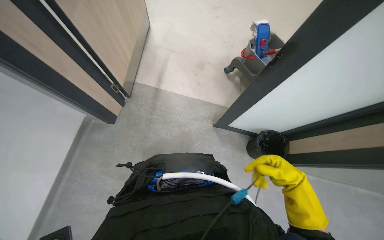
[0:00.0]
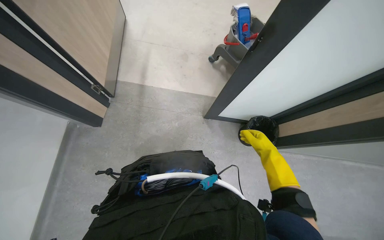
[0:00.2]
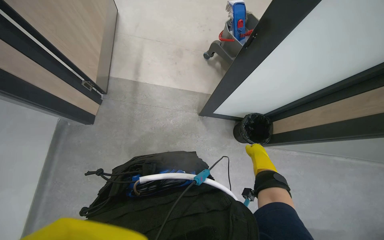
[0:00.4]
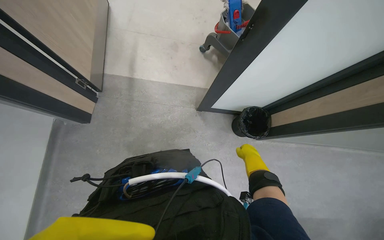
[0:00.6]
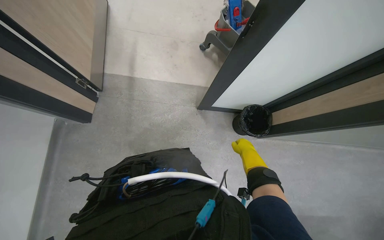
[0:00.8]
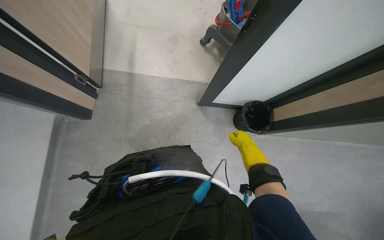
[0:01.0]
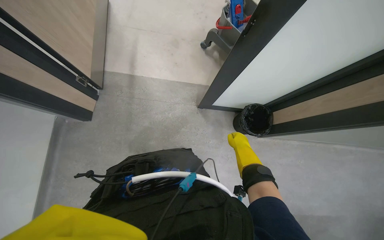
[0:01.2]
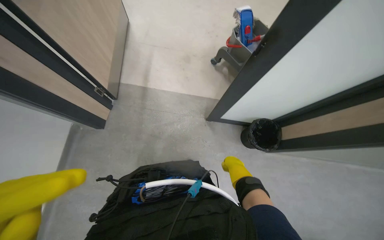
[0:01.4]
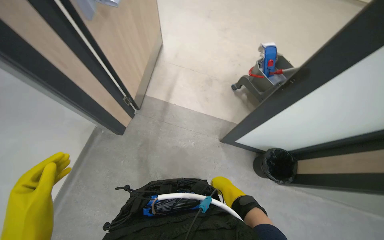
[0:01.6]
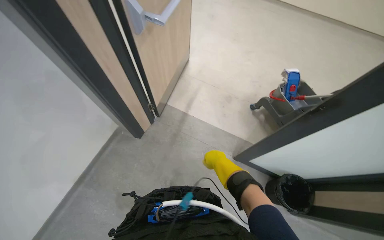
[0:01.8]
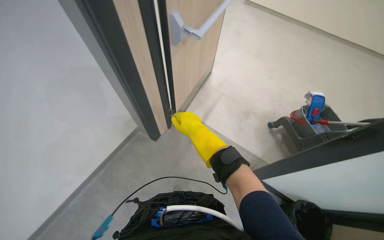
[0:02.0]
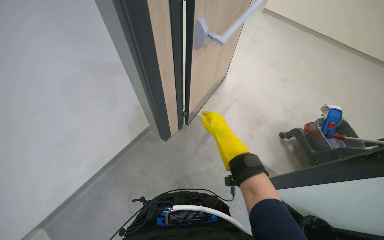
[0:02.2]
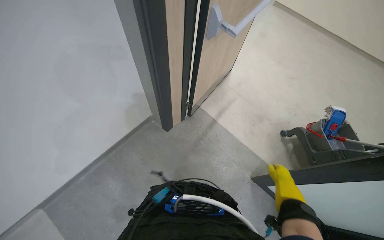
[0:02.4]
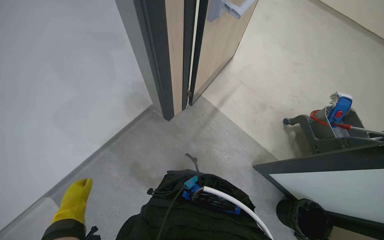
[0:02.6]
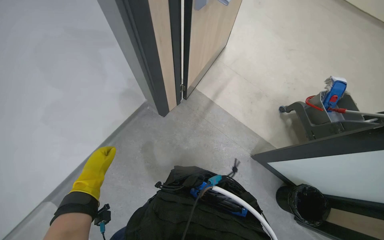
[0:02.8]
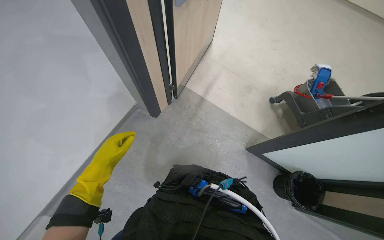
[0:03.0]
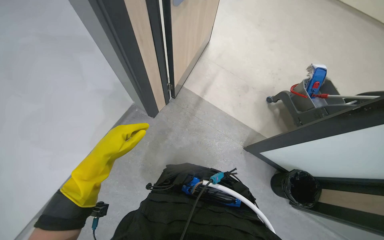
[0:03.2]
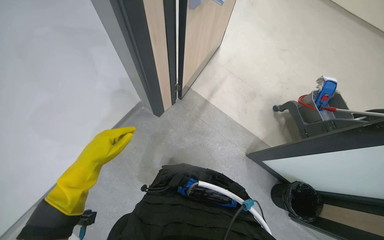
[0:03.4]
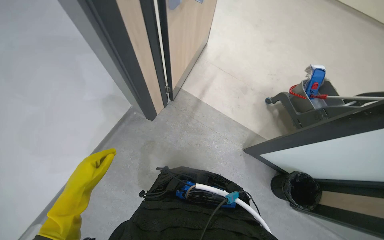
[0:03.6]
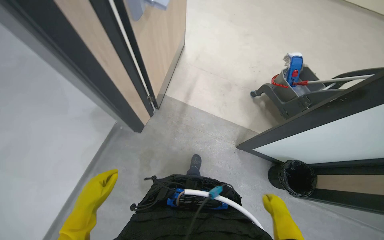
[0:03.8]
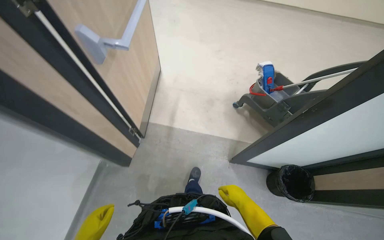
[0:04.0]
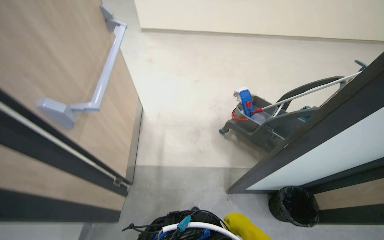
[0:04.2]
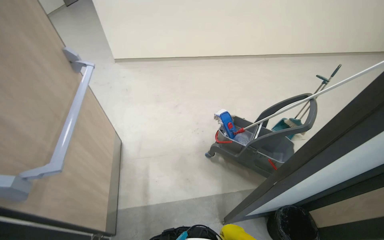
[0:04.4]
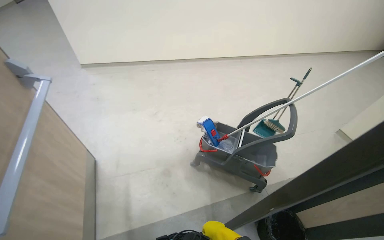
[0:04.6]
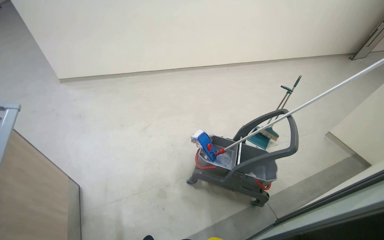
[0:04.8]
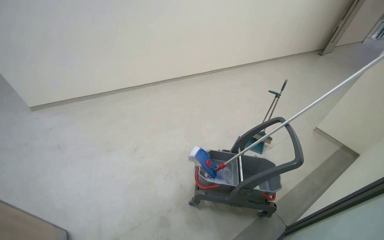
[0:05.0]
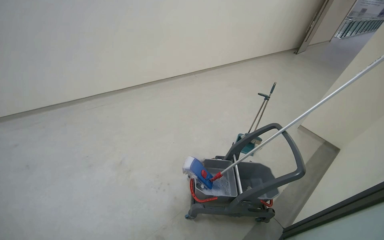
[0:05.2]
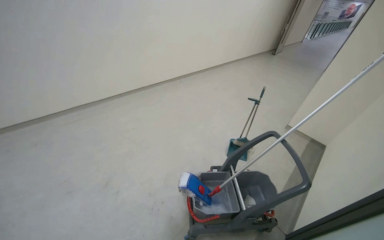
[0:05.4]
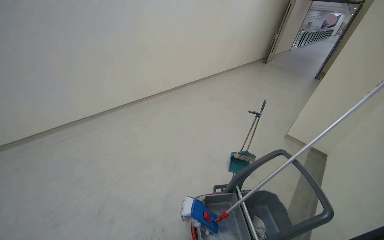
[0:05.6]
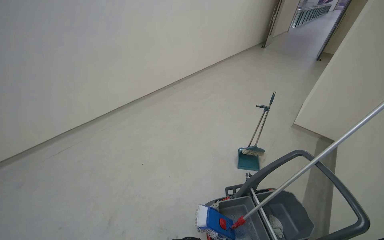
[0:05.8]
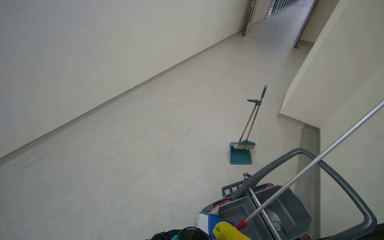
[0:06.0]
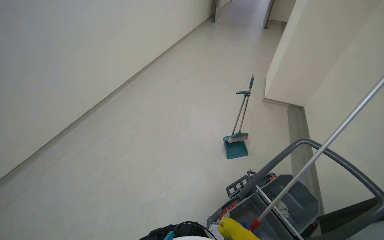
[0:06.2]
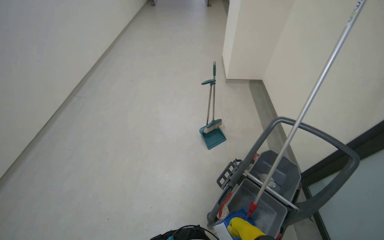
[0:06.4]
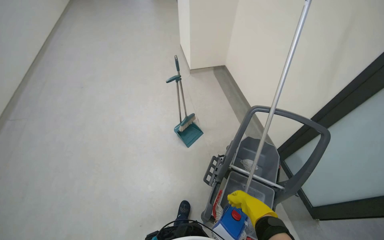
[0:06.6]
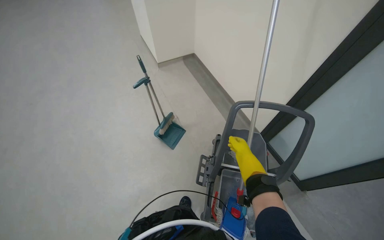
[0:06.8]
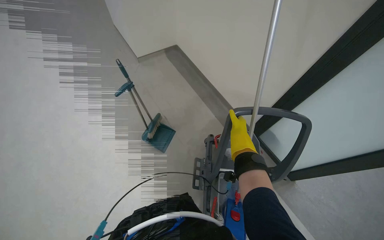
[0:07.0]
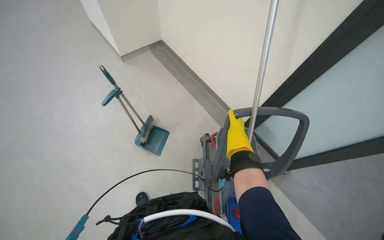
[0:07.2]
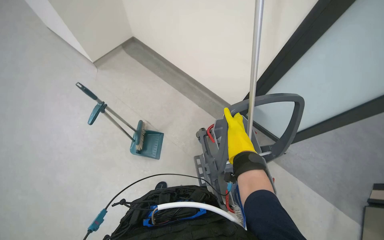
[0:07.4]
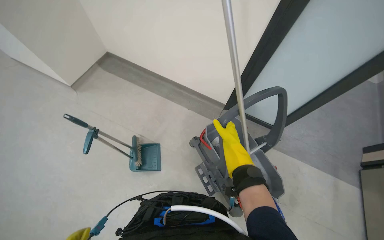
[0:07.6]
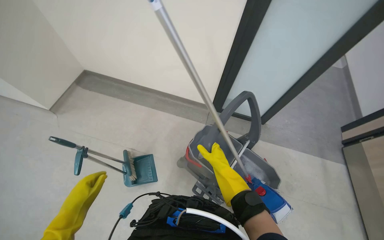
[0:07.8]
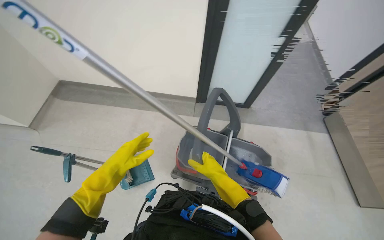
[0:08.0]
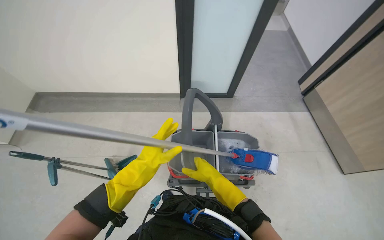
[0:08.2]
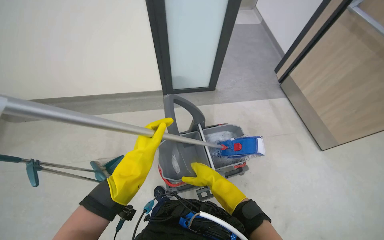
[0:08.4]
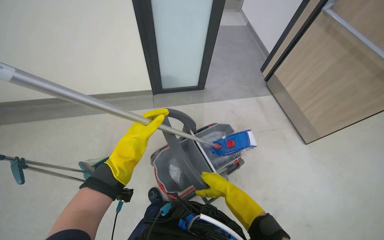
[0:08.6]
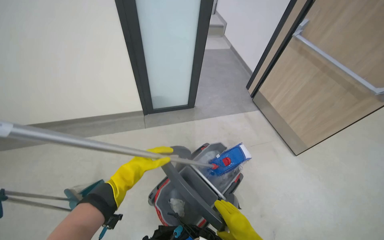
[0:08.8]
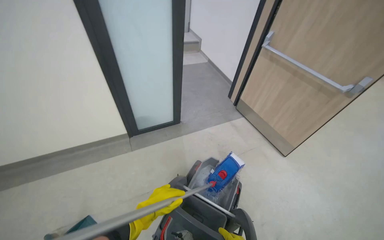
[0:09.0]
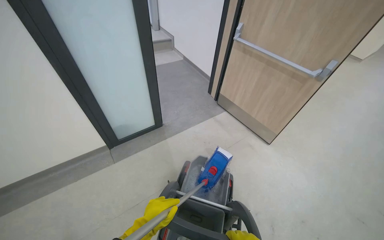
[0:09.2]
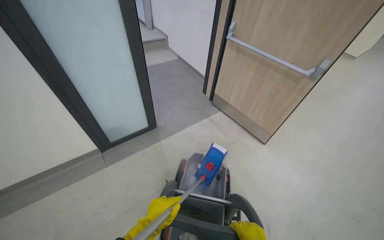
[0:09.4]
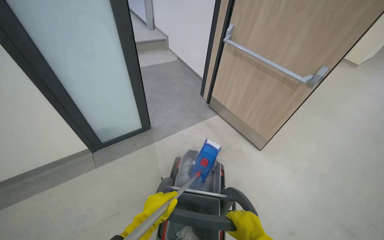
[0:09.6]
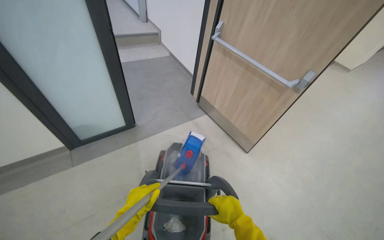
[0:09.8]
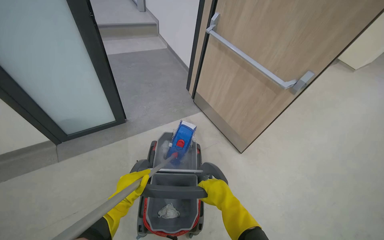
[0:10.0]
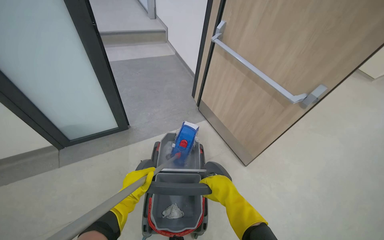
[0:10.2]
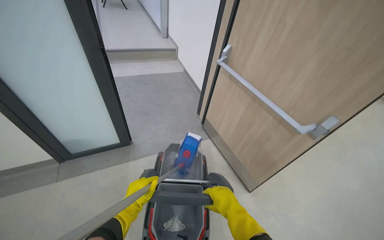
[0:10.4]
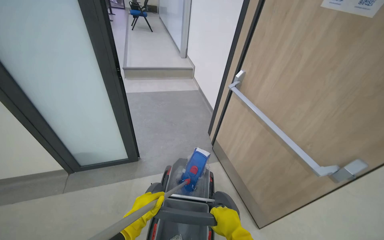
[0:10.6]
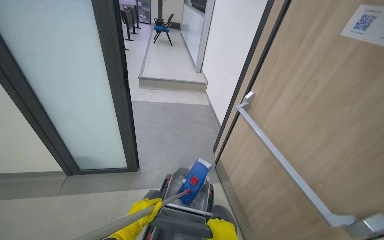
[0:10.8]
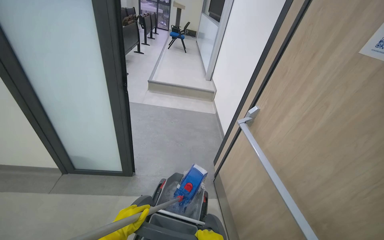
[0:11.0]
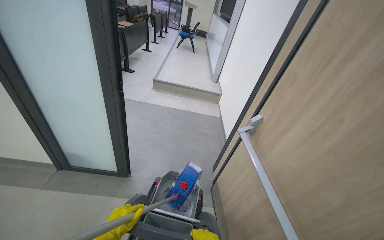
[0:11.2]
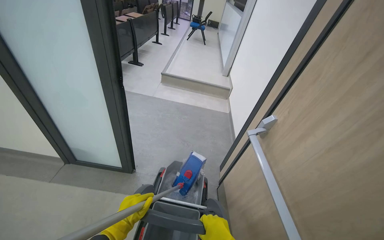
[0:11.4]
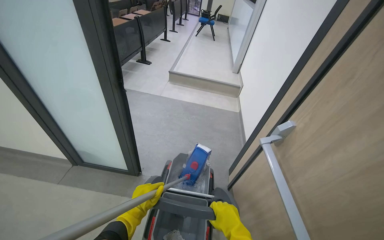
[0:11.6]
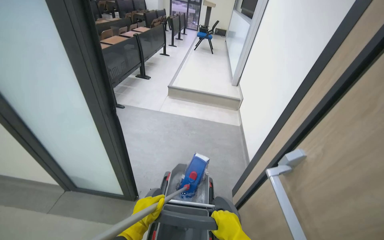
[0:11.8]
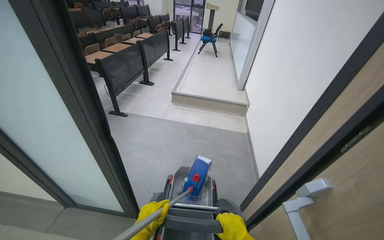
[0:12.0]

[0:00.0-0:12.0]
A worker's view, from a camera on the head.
Job: mopping floor.
The whole recording: Mopping lecture hall floor. The worker washes the mop, then mops the floor of the lecture hall, moving between rows of desks.
0:00.0 to 0:01.6: The right hand travels to the left by about 20 cm.
0:03.0 to 0:04.4: The camera travels approximately 40 cm. The head rotates about 40 degrees to the right. The wearer looks some 20 degrees further upward.
0:04.4 to 0:06.0: The camera travels some 1 m. The wearer's head swings approximately 50 degrees to the right.
0:06.0 to 0:07.6: The camera is carried about 70 cm. The wearer looks about 95 degrees further to the right. The view tips downward by roughly 25 degrees.
0:07.6 to 0:09.0: The wearer's head swings roughly 55 degrees to the right.
0:10.4 to 0:12.0: The wearer moves roughly 50 cm. The head turns to the left by roughly 30 degrees. The wearer looks approximately 15 degrees further upward.

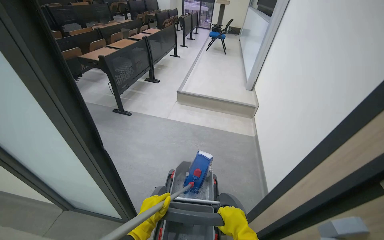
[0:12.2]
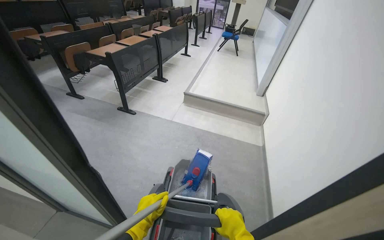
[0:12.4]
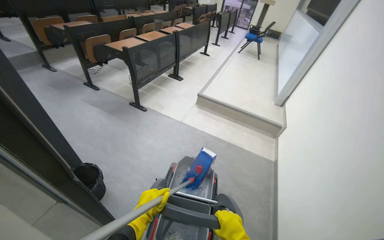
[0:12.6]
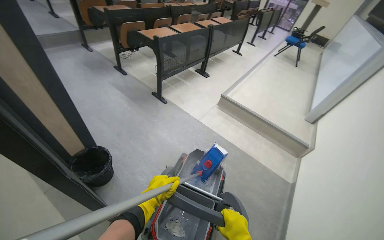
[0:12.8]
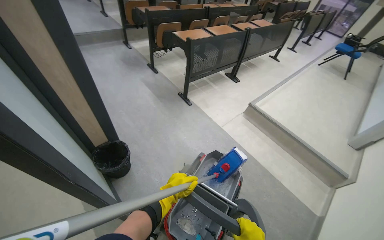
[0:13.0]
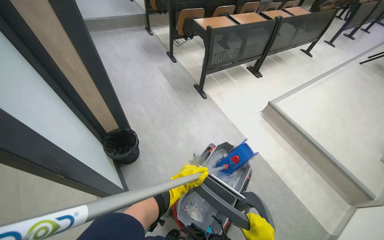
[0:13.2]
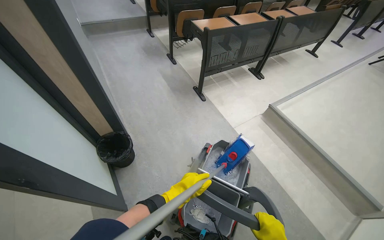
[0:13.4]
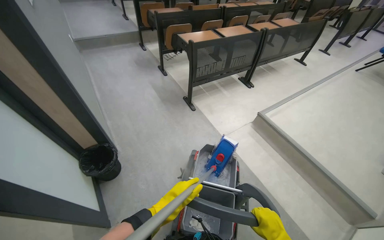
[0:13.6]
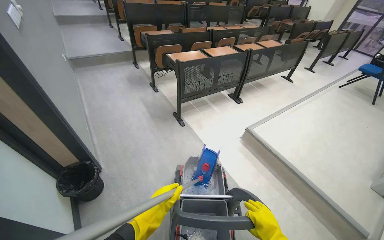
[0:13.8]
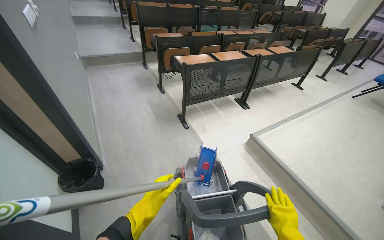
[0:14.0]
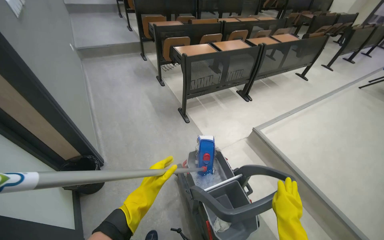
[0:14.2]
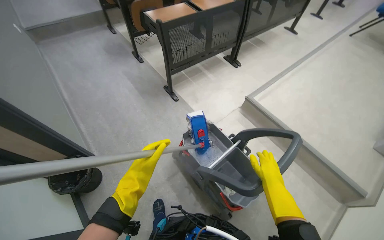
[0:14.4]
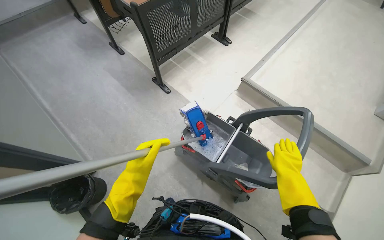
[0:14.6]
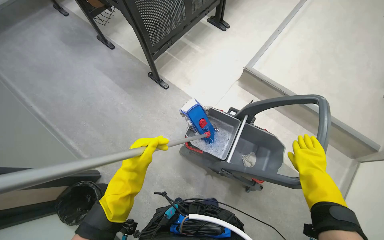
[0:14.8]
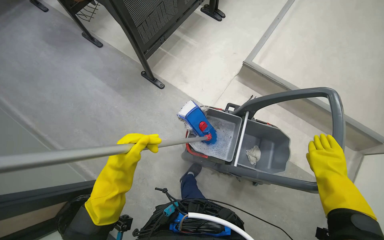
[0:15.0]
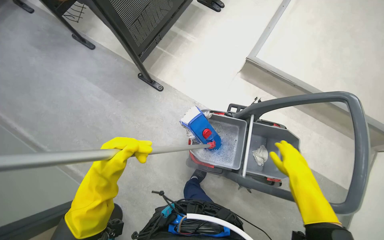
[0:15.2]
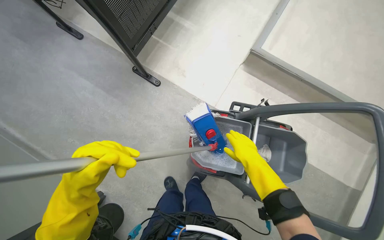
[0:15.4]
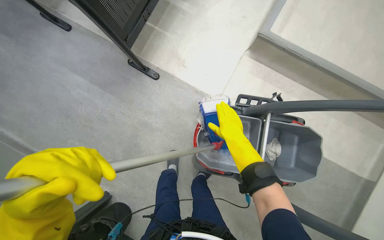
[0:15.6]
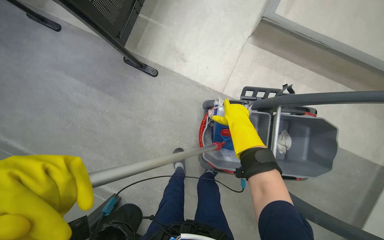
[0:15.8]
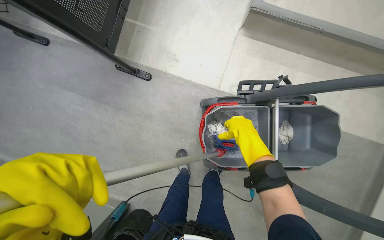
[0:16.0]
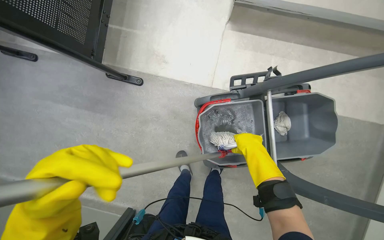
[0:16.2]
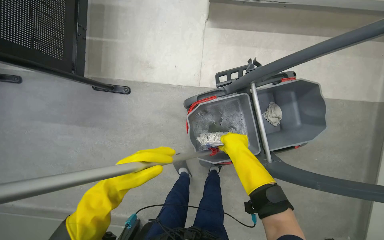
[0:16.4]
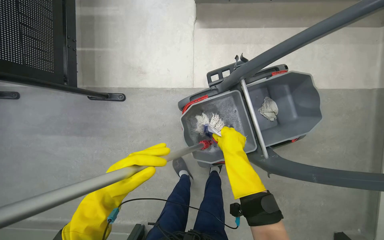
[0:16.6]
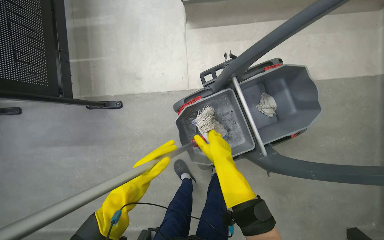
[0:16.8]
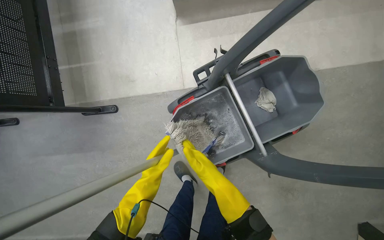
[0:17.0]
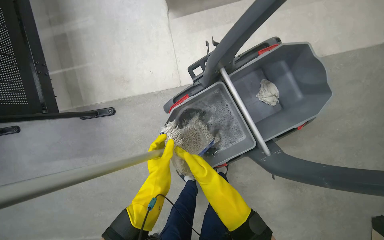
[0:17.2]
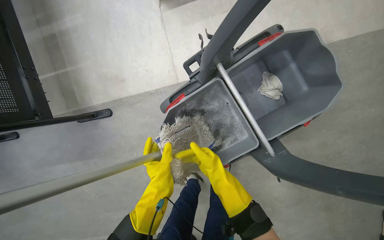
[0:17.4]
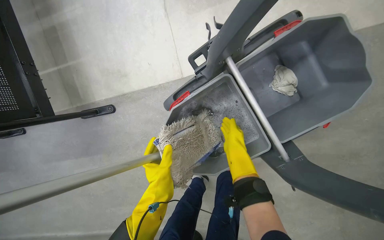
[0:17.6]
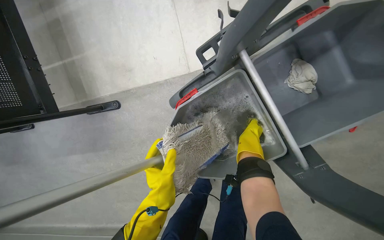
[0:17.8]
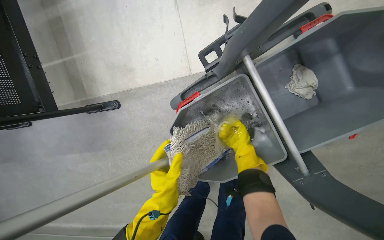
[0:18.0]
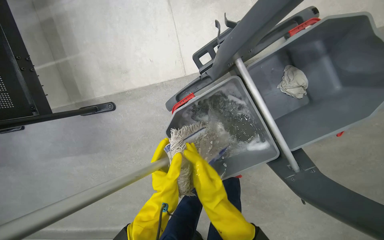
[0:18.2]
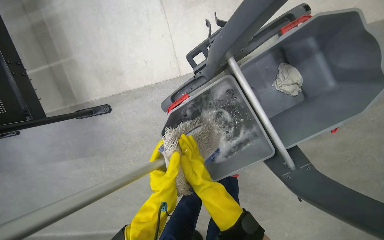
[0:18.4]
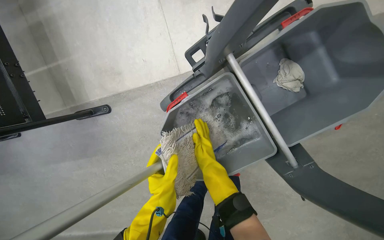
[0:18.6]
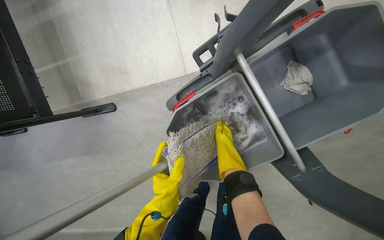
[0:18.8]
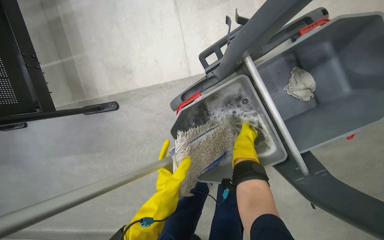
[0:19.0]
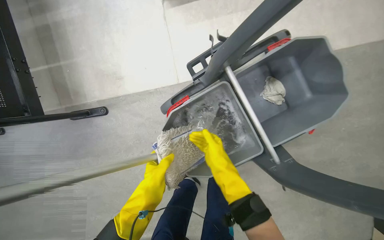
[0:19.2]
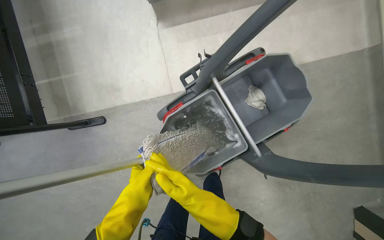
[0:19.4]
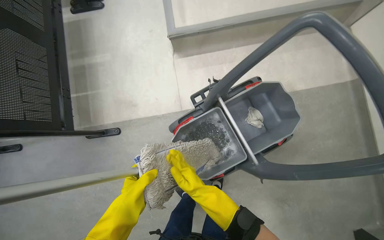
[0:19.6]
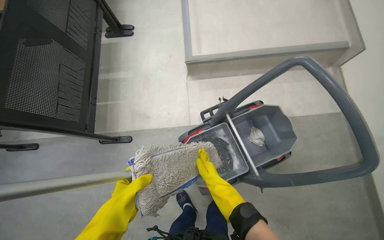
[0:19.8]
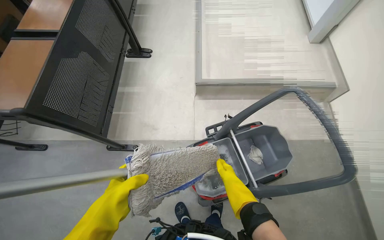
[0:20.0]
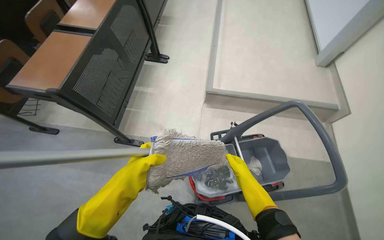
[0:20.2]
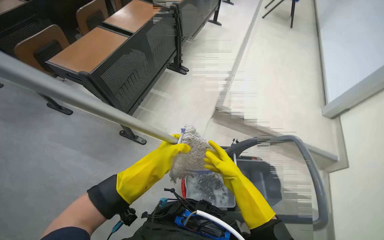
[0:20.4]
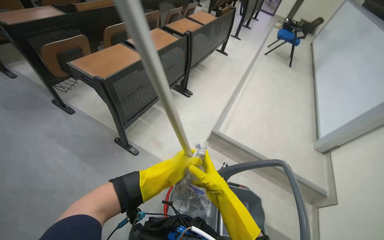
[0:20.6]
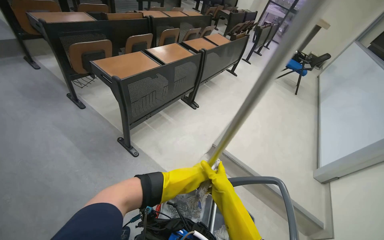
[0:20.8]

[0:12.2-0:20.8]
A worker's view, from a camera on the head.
Job: mopping floor.
The whole recording: Mopping lecture hall floor. The worker washes the mop, then mops the floor of the lecture hall, moving between rows of desks.
0:13.6 to 0:15.0: The camera is carried approximately 60 cm. The view tips downward by approximately 20 degrees.
0:15.0 to 0:16.6: The head travels approximately 40 cm. The view tilts about 15 degrees downward. Everything in view rotates roughly 35 degrees counterclockwise.
0:16.6 to 0:18.0: The left hand goes about 30 cm farther from the camera and to the right; the right hand is displaced farther from the camera by roughly 35 cm.
0:18.0 to 0:19.4: The right hand swings left and right, approximately 20 cm each way, with 2 reversals; the left hand is displaced nearer to the camera by about 15 cm.
0:19.4 to 0:20.8: The camera is carried about 50 cm. The head rotates about 50 degrees to the left. The wearer looks roughly 45 degrees further upward.
